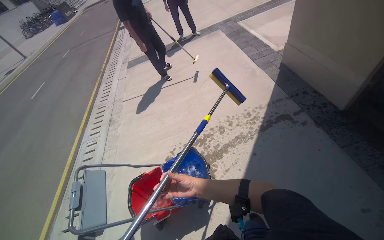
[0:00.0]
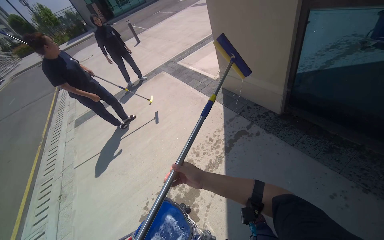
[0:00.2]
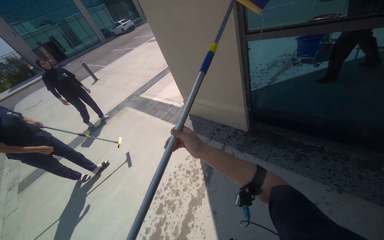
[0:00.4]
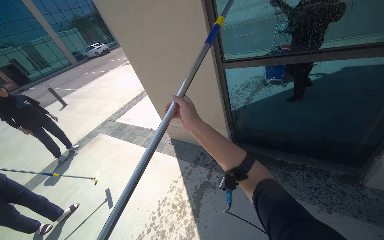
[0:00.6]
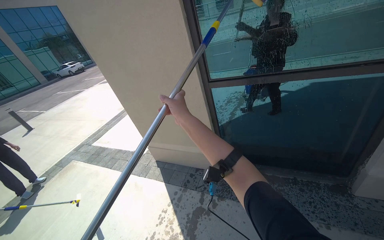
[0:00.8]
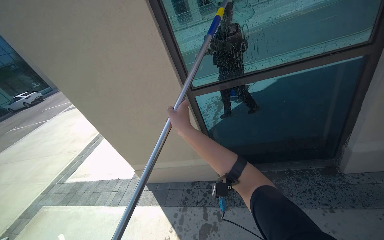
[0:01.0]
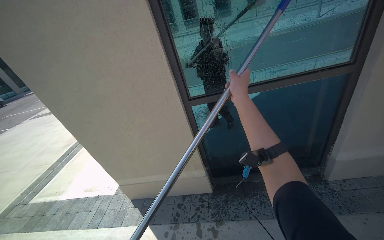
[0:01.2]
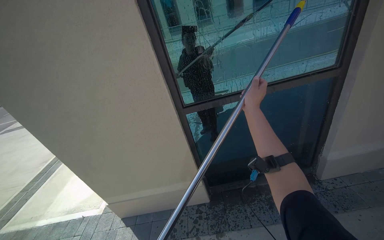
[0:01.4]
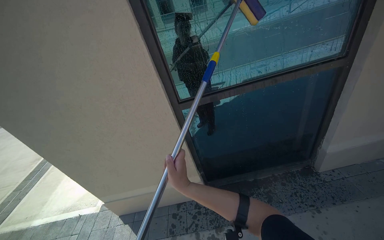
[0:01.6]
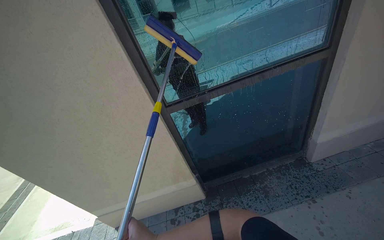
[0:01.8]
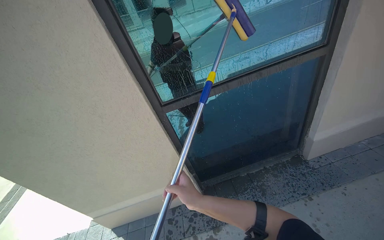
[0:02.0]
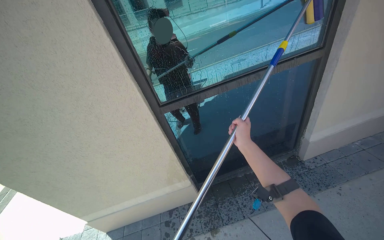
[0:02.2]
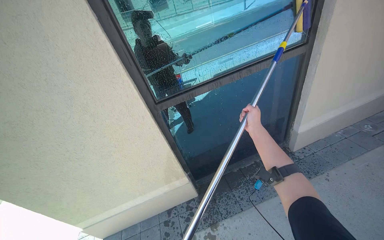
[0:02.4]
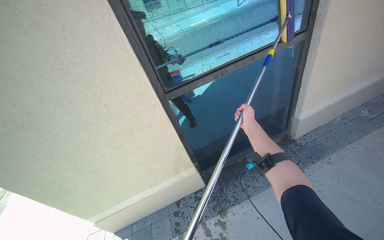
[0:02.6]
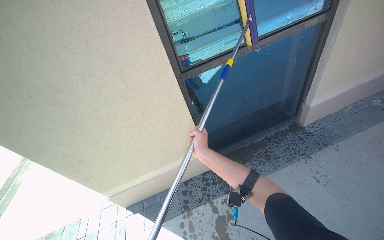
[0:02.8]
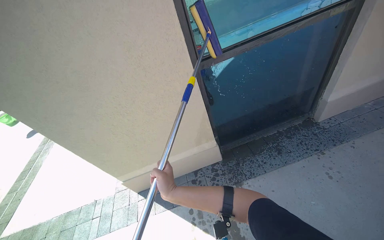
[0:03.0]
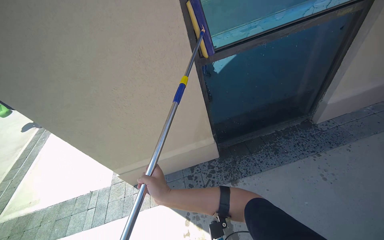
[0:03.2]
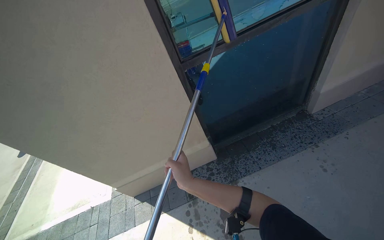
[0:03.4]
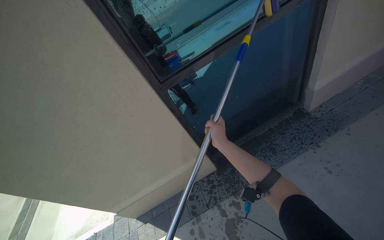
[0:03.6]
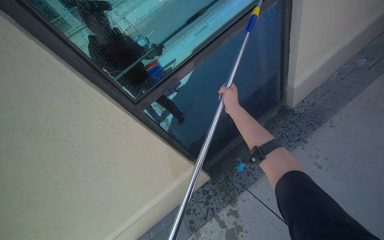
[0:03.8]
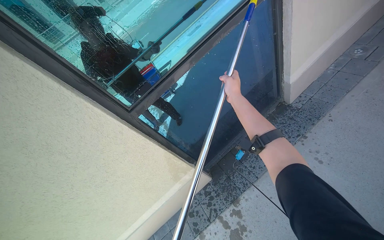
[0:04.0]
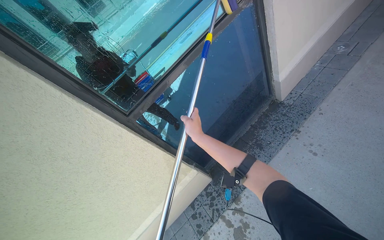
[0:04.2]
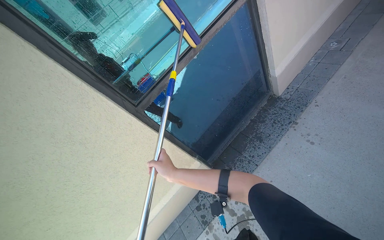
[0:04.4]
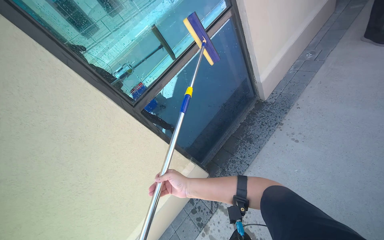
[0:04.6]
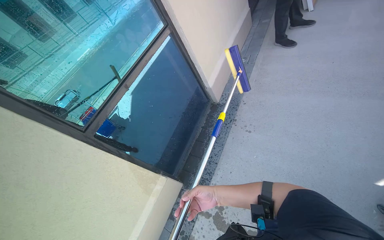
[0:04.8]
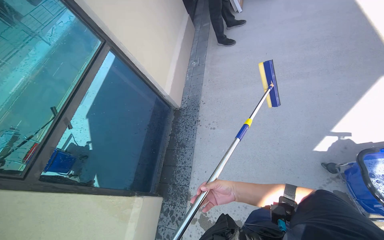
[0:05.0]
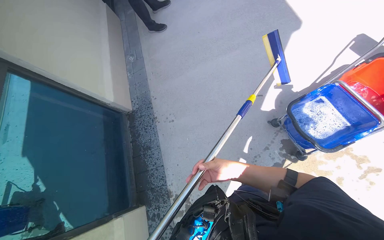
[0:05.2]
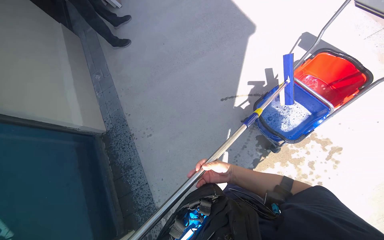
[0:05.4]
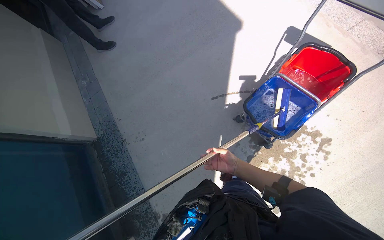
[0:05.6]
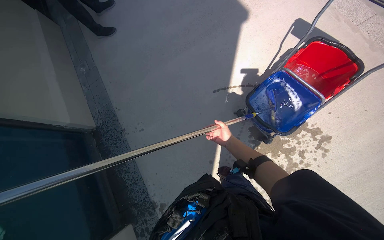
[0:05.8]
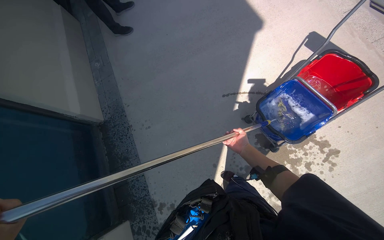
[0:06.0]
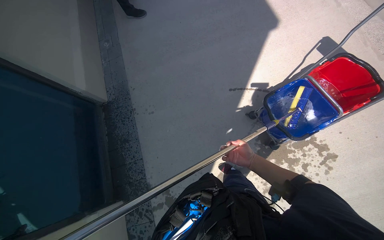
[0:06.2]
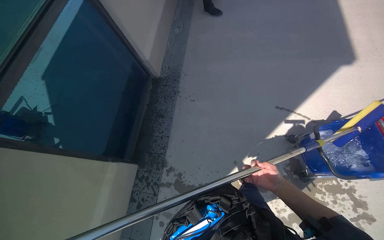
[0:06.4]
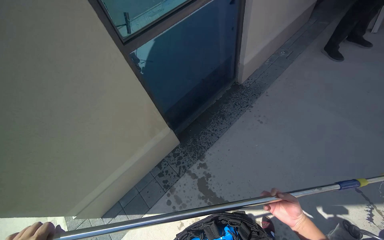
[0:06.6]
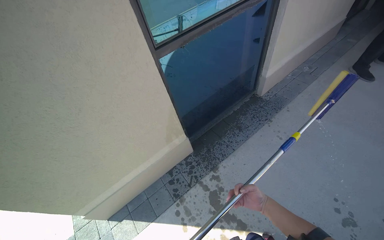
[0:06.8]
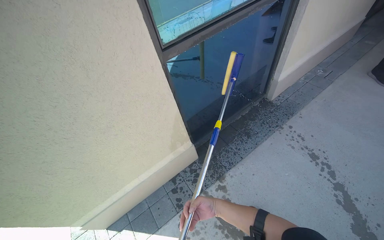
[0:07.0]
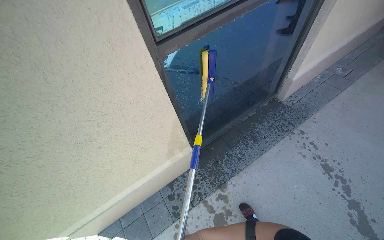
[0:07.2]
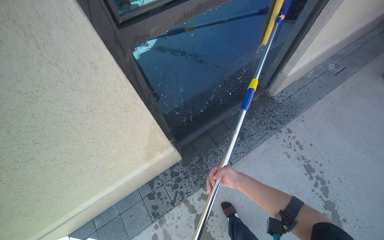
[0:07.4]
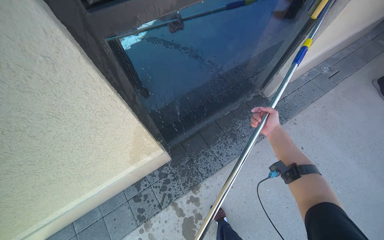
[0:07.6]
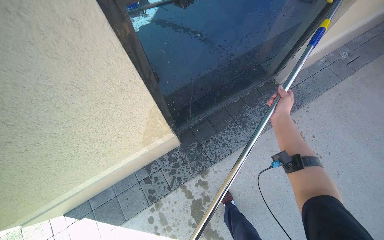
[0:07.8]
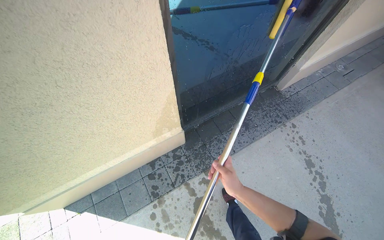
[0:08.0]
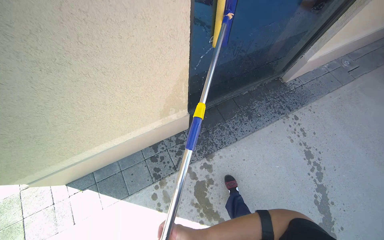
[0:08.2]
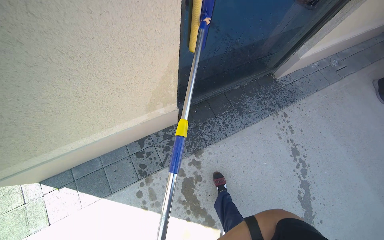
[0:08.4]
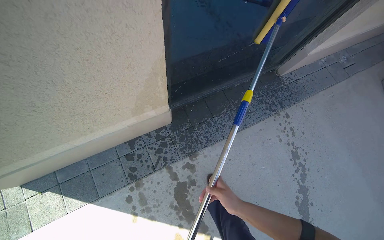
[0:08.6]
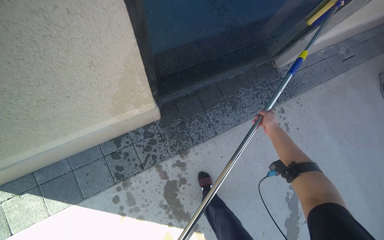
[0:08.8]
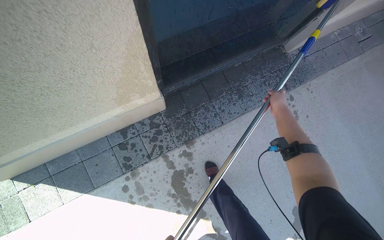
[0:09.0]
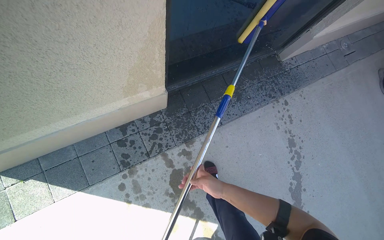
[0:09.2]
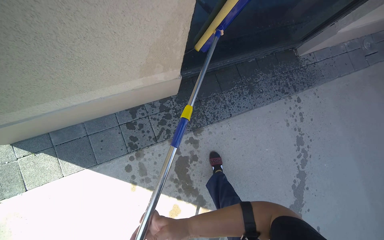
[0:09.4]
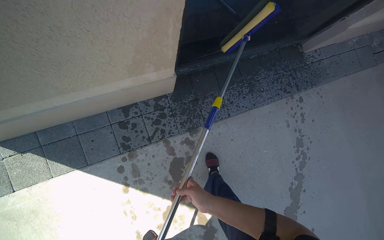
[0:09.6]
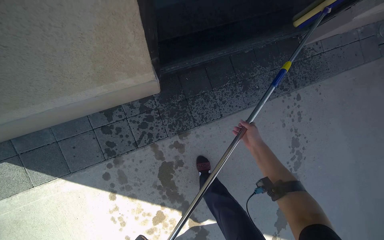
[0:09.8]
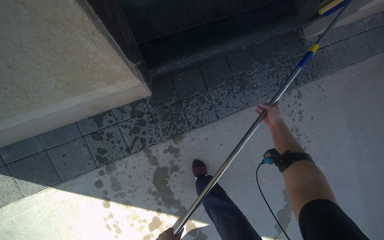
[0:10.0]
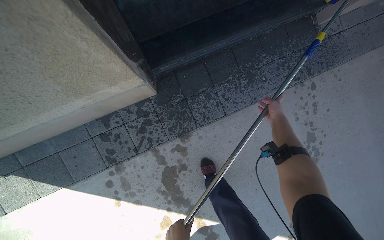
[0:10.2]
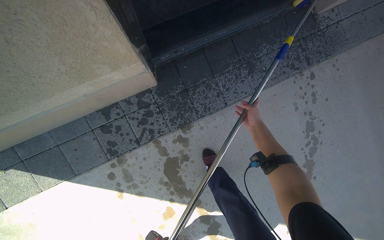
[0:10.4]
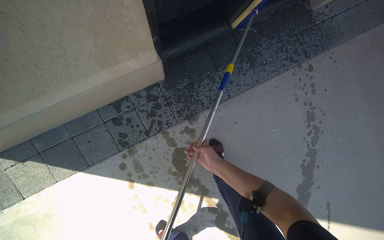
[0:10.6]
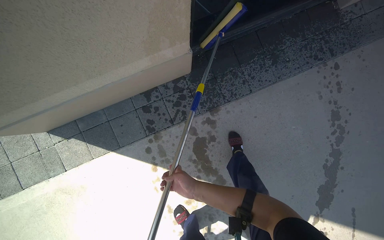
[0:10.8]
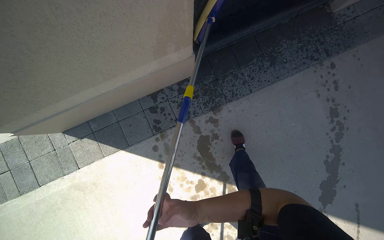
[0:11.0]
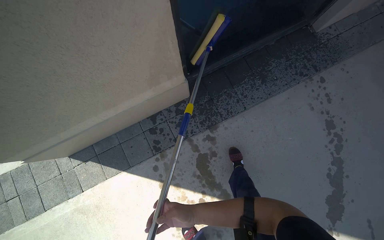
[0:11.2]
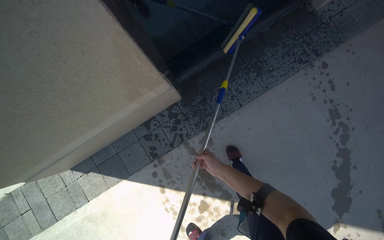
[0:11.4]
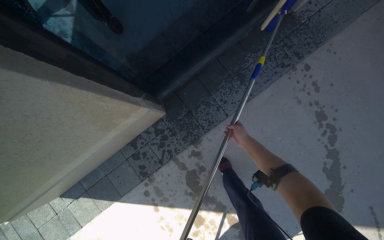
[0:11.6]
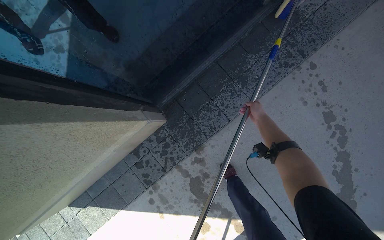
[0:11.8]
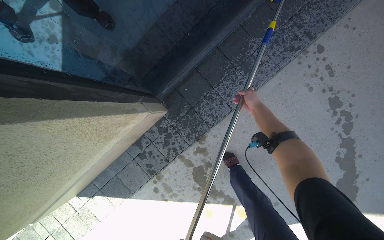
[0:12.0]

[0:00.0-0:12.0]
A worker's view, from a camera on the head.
Job: cleaning windows.
The whole recording: Cleaning building windows. The worker scrubs the building windows with a long-handled squeegee, frequently dipping it into a bucket.
0:00.0 to 0:01.6: The wearer moves approximately 80 cm. The head turns to the right by roughly 75 degrees. The camera pitches upward, by about 40 degrees.
0:03.0 to 0:04.4: The scene rotates counterclockwise by about 25 degrees.
0:04.4 to 0:06.0: The wearer looks about 70 degrees further to the right.
0:06.0 to 0:07.6: The camera is carried roughly 90 cm. The head rotates roughly 80 degrees to the left.
0:07.6 to 0:09.0: The view tips downward by about 15 degrees.
0:10.4 to 0:12.0: The right hand travels down the picture and back again, about 40 cm each way.

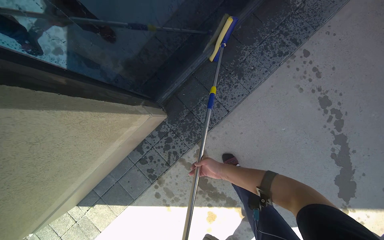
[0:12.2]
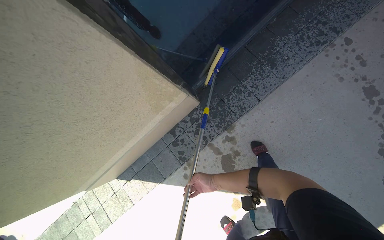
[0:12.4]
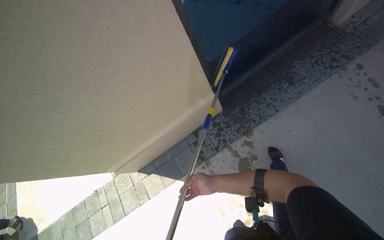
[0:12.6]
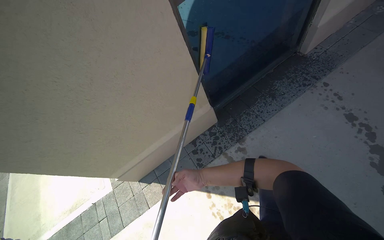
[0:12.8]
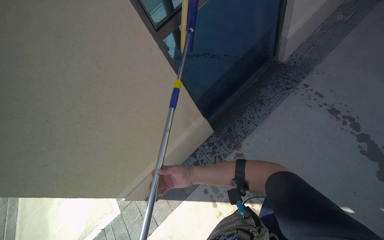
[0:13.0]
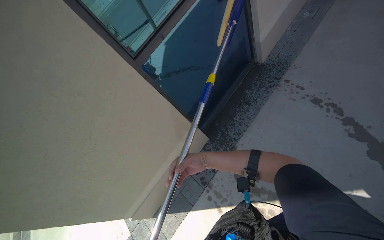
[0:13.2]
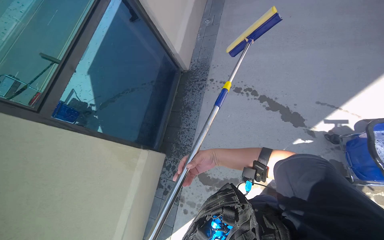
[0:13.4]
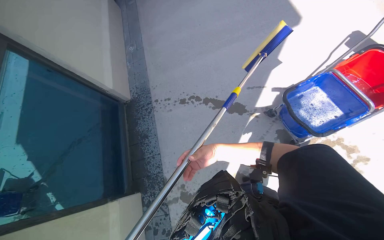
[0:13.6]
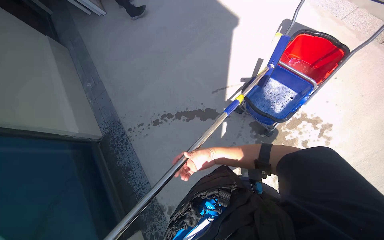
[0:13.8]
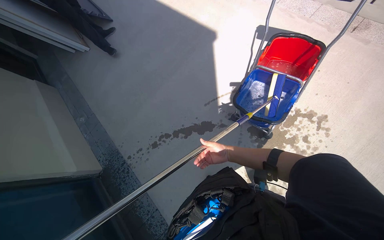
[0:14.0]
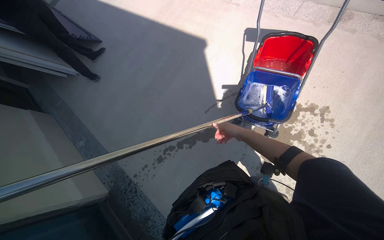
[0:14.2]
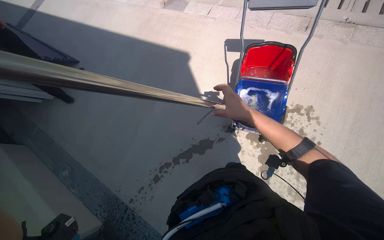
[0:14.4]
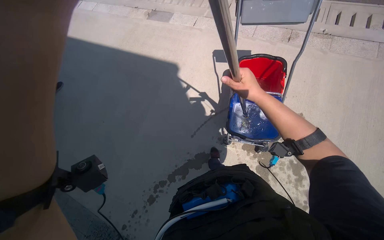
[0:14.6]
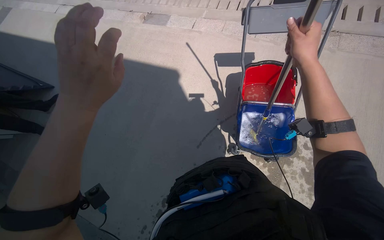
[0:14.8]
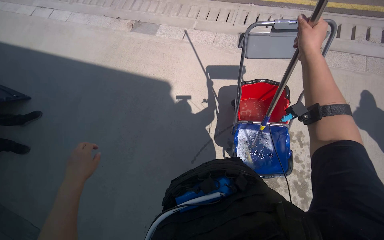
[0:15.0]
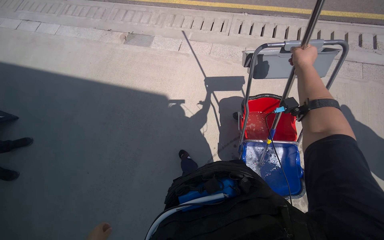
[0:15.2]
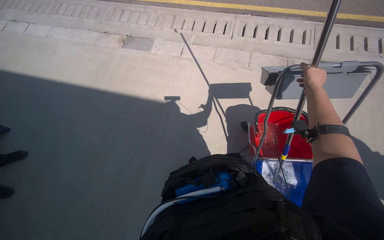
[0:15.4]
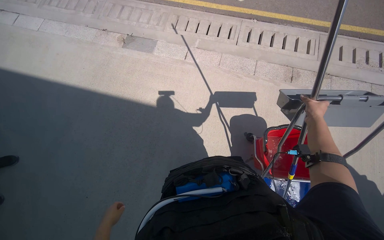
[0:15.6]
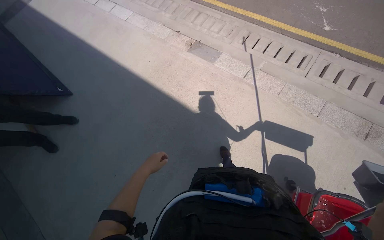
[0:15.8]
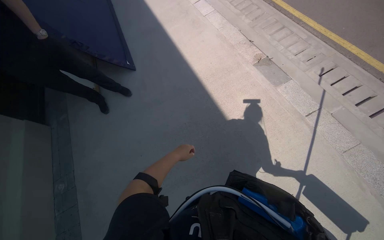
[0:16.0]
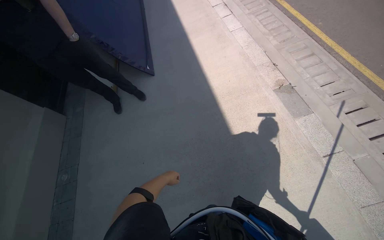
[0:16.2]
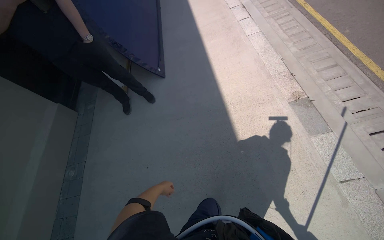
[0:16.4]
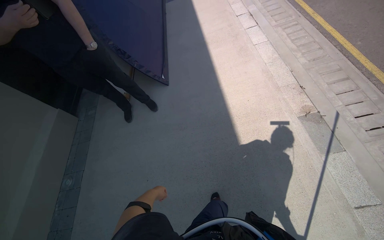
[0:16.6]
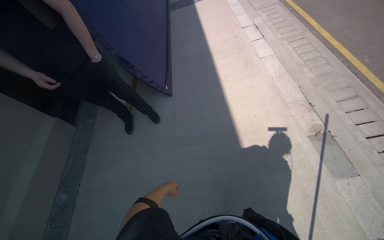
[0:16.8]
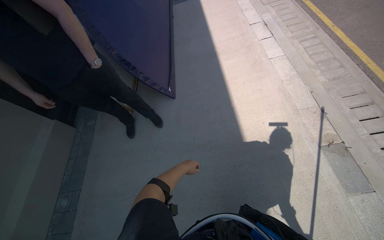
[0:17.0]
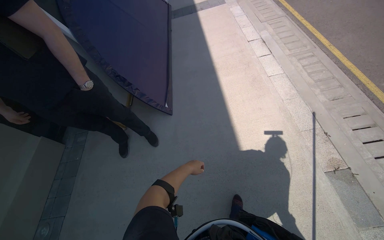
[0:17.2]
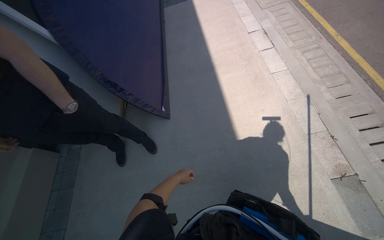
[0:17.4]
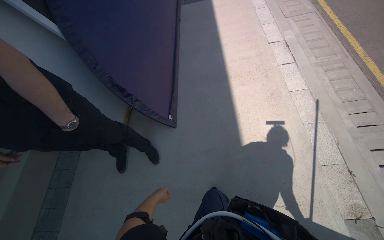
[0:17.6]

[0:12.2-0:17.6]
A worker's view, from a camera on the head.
Job: cleaning windows.
The whole recording: Cleaning building windows. The worker scrubs the building windows with a long-handled squeegee, frequently dipping it into a bucket.
0:12.2 to 0:13.6: The wearer moves roughly 1 m. The head rotates roughly 50 degrees to the right. The camera pitches upward, by roughly 40 degrees.
0:13.6 to 0:15.0: The head travels about 60 cm. The head turns to the right by some 55 degrees. The wearer looks approximately 15 degrees further upward.
0:15.0 to 0:16.2: The wearer moves about 80 cm.

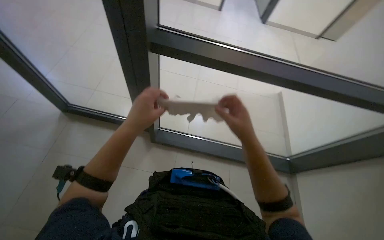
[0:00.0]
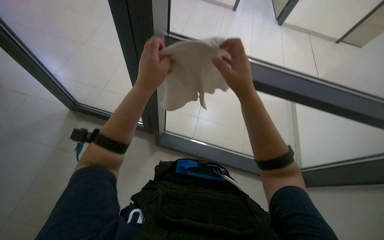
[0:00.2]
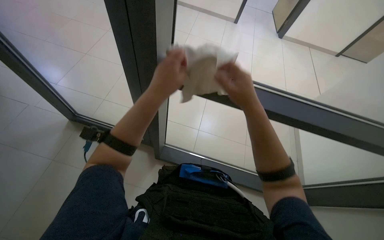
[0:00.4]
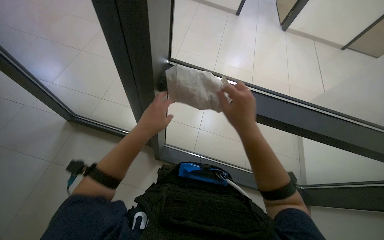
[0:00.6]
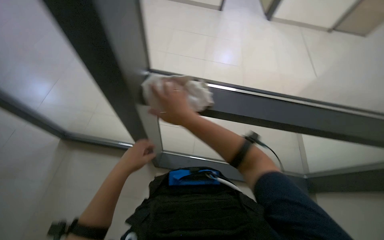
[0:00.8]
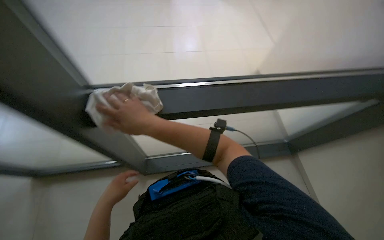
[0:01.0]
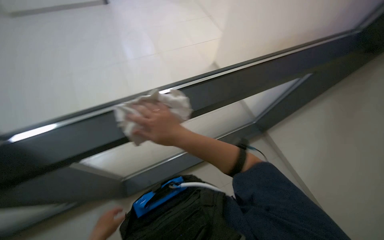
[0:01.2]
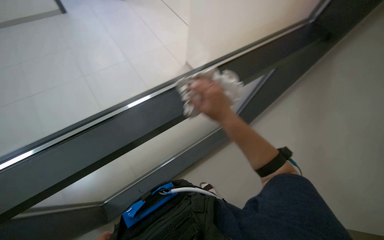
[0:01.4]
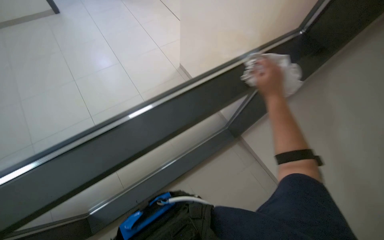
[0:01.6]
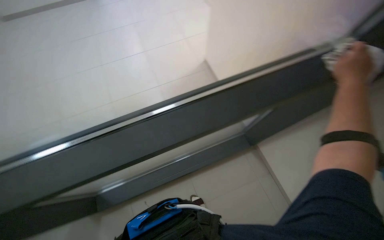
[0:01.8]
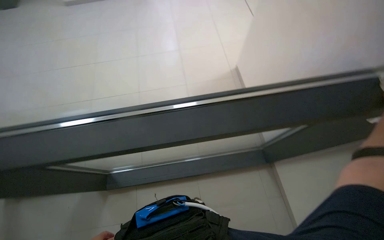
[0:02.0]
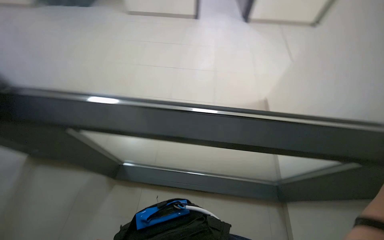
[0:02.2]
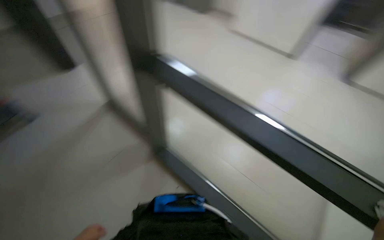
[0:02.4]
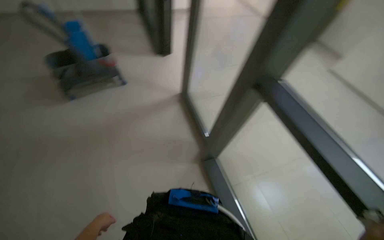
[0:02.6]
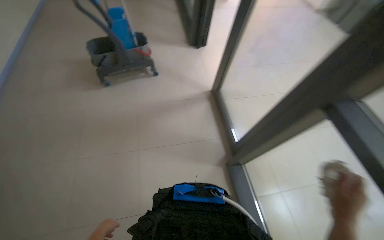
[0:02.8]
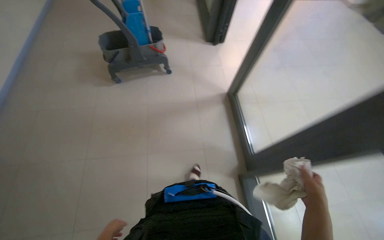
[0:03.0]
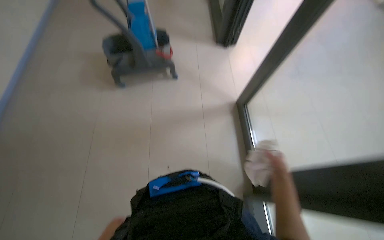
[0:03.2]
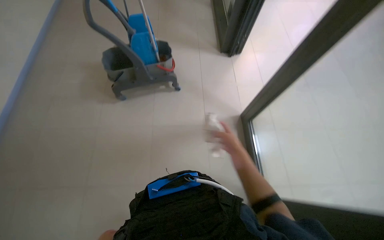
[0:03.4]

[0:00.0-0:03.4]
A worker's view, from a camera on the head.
Job: wiping surfaces.
The whole recording: Wiping glass door frames. The worker wipes the frames of the glass doors with a white cloth.
0:00.0 to 0:01.6: The head turns to the right by about 35 degrees.